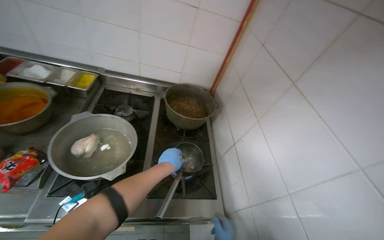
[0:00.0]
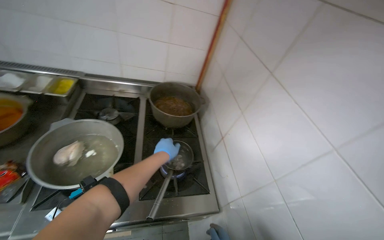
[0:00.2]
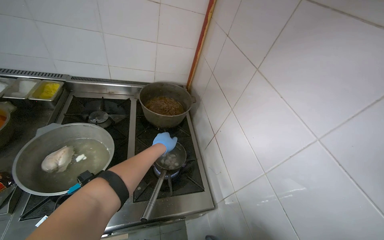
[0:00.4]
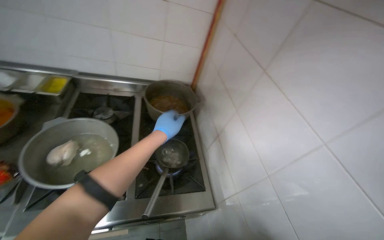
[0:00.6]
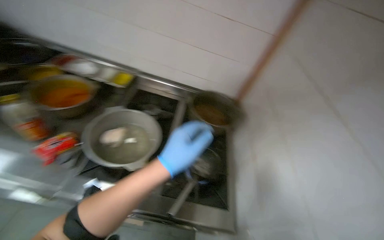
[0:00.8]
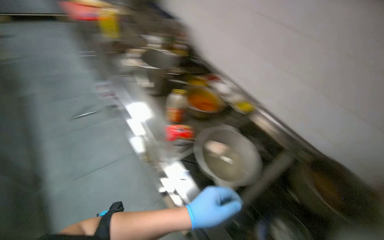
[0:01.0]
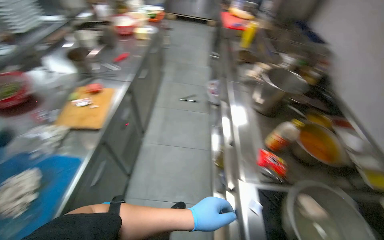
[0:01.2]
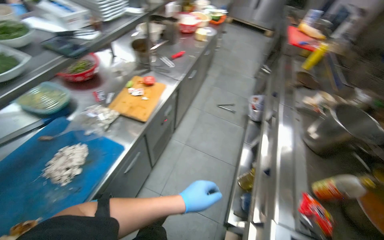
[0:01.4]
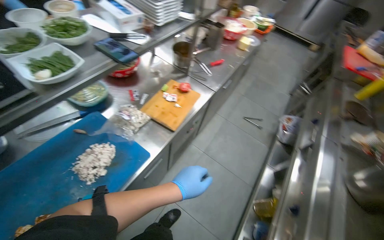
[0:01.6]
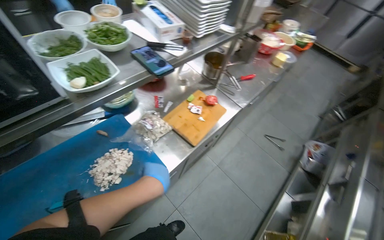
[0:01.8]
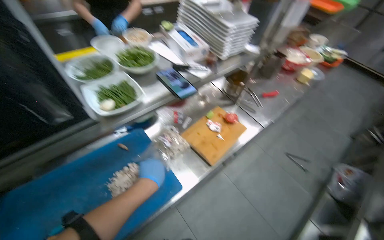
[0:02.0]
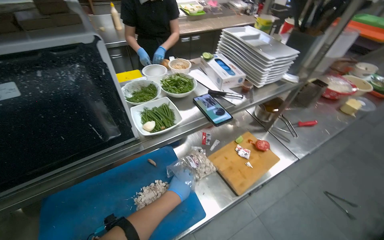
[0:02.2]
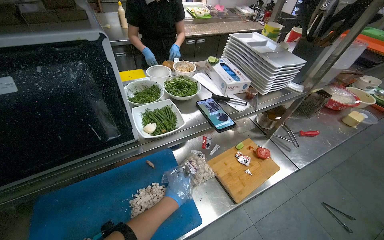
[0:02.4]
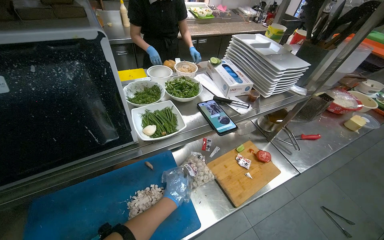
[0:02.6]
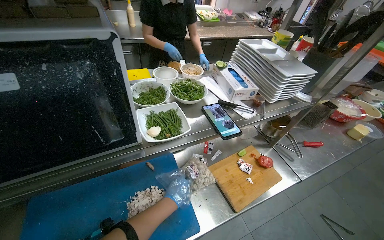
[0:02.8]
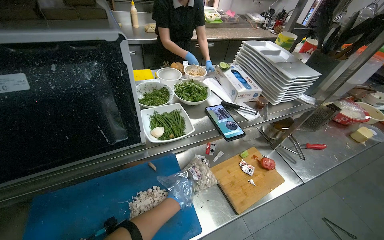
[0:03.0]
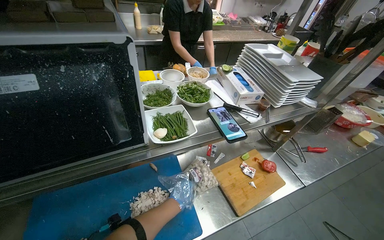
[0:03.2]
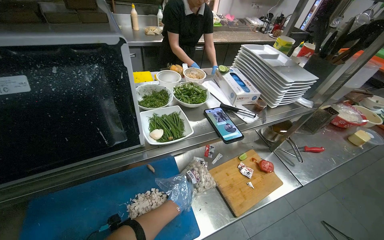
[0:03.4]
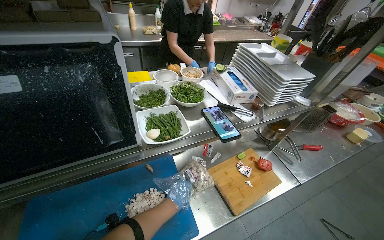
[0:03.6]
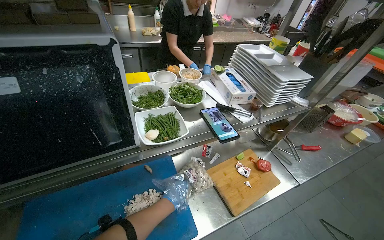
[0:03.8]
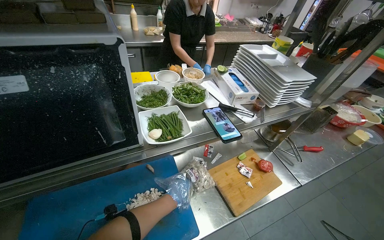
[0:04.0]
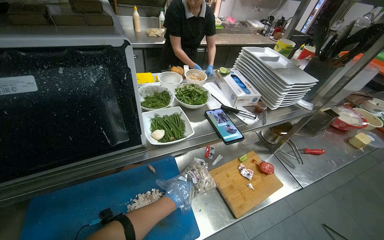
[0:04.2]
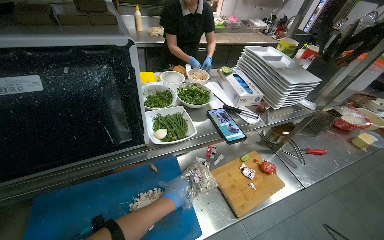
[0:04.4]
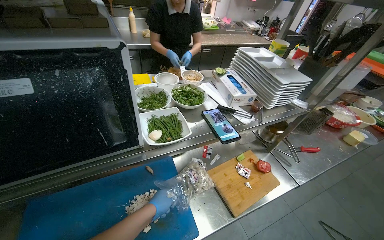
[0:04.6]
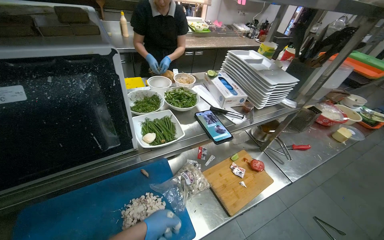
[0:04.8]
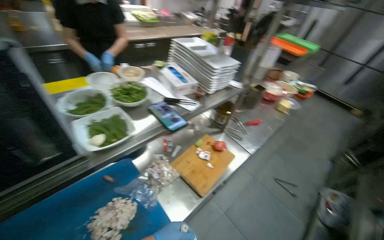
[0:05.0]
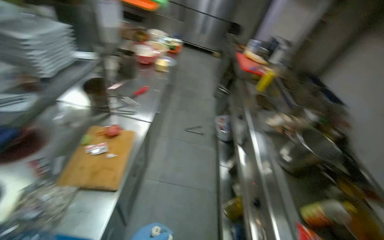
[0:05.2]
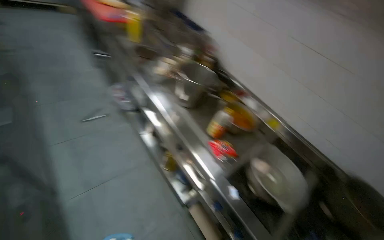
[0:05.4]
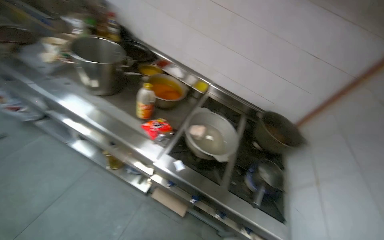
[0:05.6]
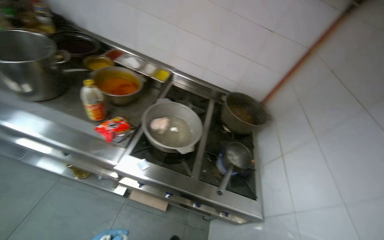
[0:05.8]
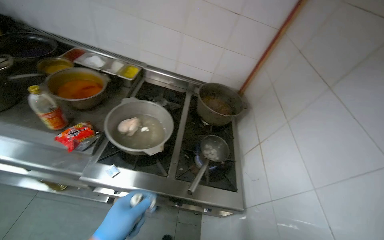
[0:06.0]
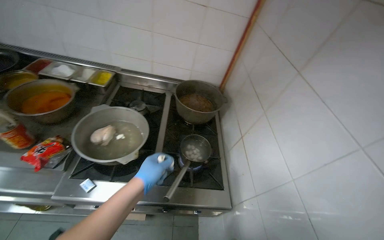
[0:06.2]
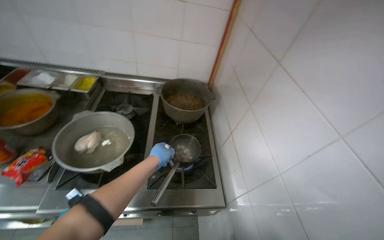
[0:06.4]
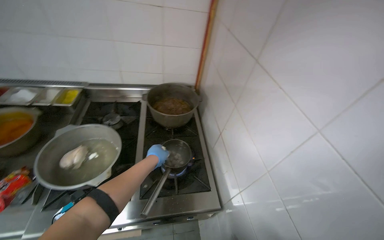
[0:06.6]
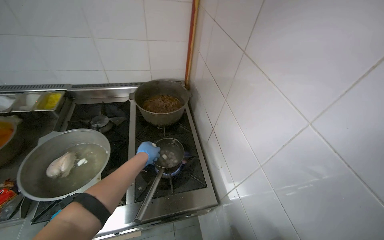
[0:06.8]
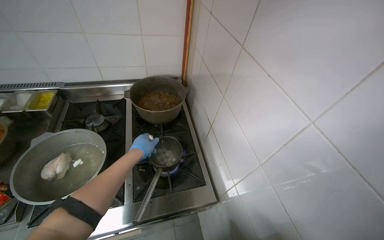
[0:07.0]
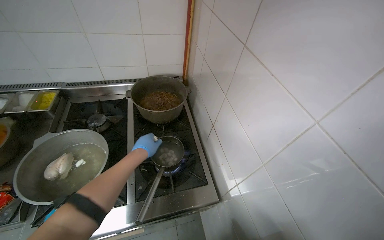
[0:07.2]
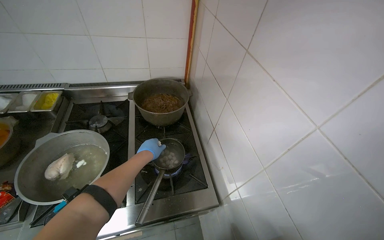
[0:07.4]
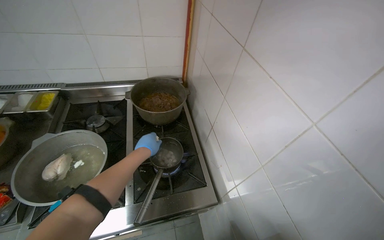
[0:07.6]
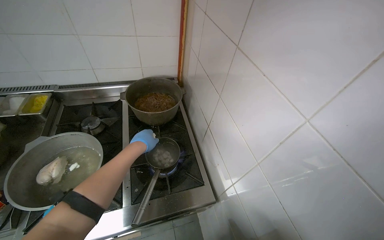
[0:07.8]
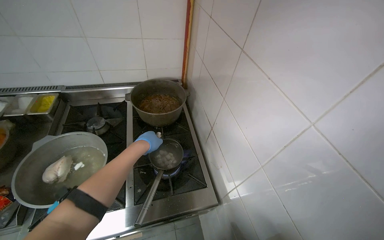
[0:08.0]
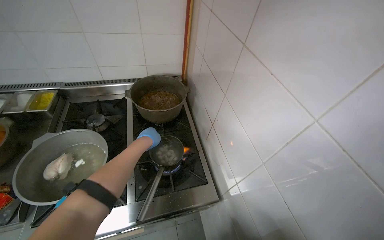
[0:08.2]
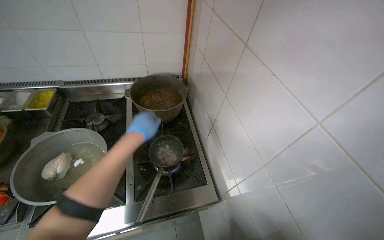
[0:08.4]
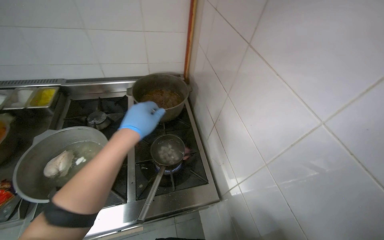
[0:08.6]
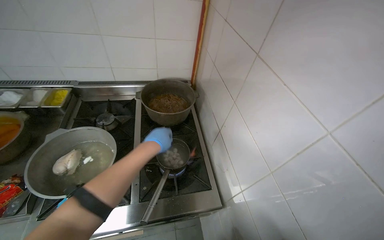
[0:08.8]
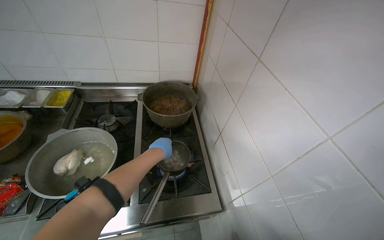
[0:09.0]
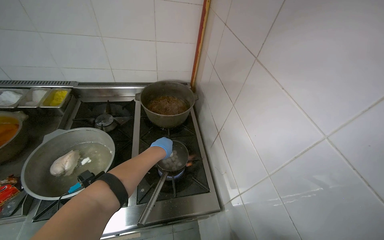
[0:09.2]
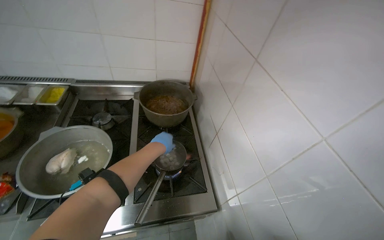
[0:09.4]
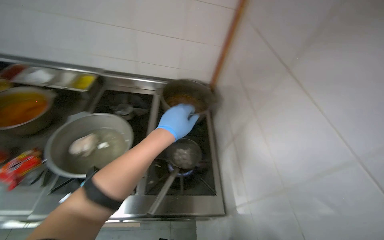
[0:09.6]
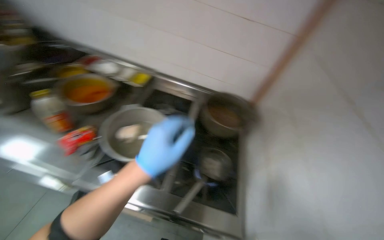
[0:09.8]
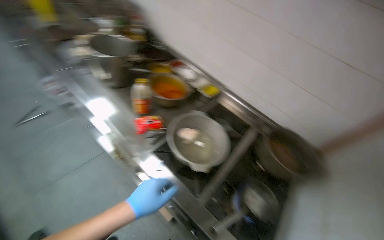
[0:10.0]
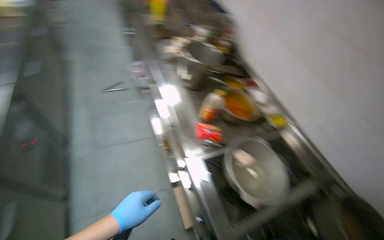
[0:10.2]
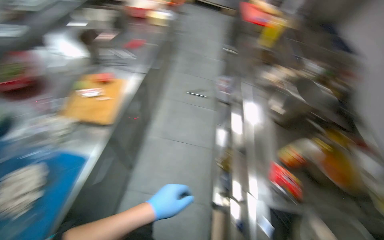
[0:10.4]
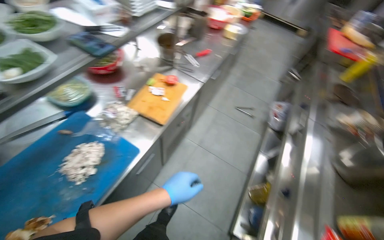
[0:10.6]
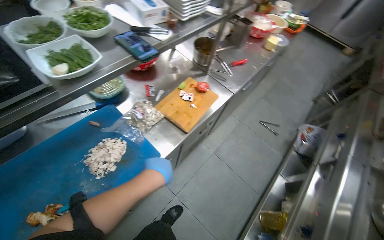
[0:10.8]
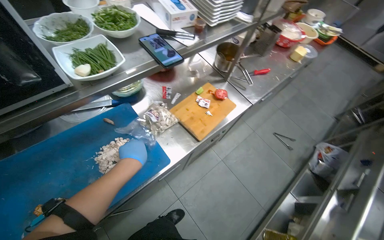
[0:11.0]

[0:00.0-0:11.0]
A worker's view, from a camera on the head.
Job: cooking food.
The whole recording: Adding ingredients to a pot. The worker adds small food items from a bag into a pot on the stove.
0.0 to 1.6 s: The head travels some 50 cm. The head turns to the left by some 125 degrees. The wearer looks roughly 15 degrees further upward.
1.6 to 3.2 s: The wearer looks about 35 degrees further to the left. The wearer looks roughly 15 degrees further upward.
4.8 to 6.2 s: The camera travels roughly 70 cm. The wearer looks roughly 150 degrees further to the right. The view tilts approximately 45 degrees downward.
6.2 to 7.8 s: The left hand shifts some 25 cm farther from the camera and up the picture.
7.8 to 9.4 s: The left hand goes nearer to the camera and returns, some 15 cm each way.
9.4 to 11.0 s: The camera travels approximately 70 cm. The wearer looks about 150 degrees further to the left. The camera pitches upward, by about 20 degrees.

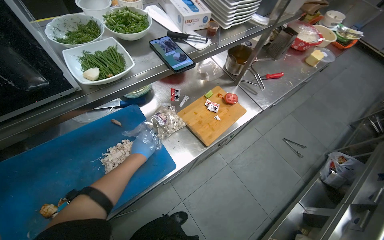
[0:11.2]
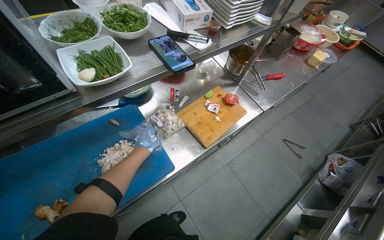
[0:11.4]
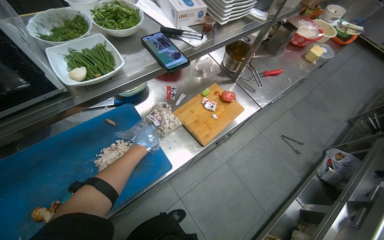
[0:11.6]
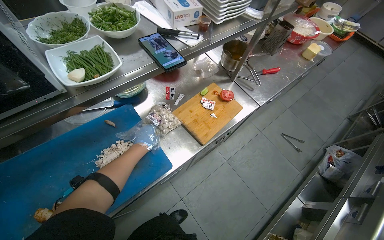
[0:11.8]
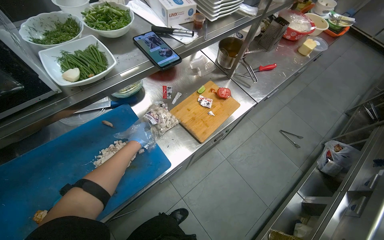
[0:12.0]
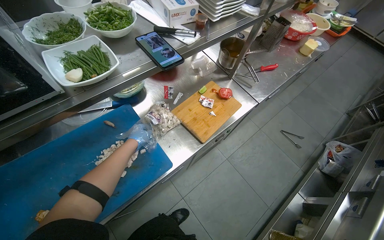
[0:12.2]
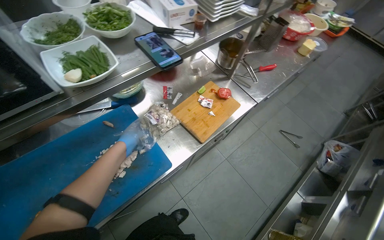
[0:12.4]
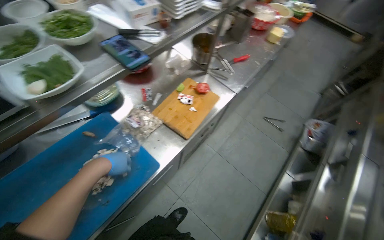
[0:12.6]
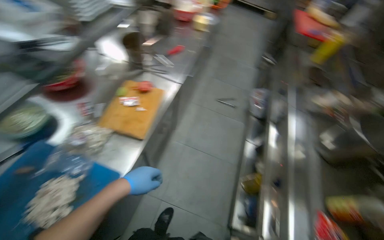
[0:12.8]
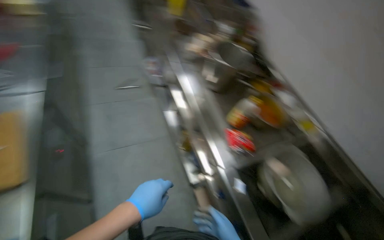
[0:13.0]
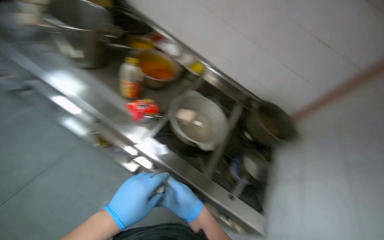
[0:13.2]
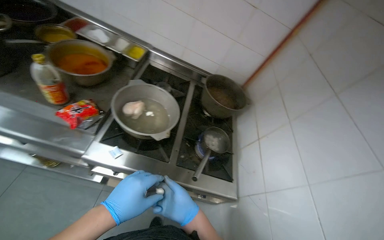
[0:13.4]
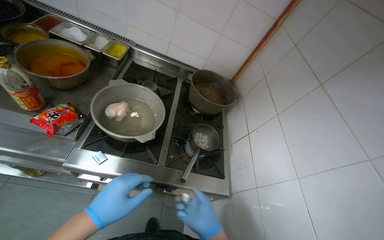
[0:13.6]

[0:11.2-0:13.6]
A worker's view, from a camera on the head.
Job: cooking food.
The whole recording: Adding ingredients to a pot. The worker adds small food items from a bag into a pot on the stove.
11.2 to 12.4 s: The left hand goes farther from the camera and returns, about 15 cm each way.
12.4 to 13.6 s: The head travels about 60 cm. The wearer looks some 130 degrees further to the right. The view tips downward by approximately 25 degrees.

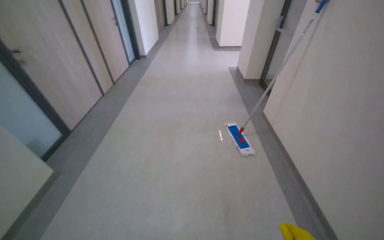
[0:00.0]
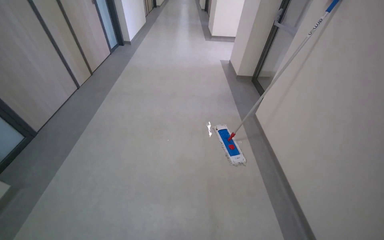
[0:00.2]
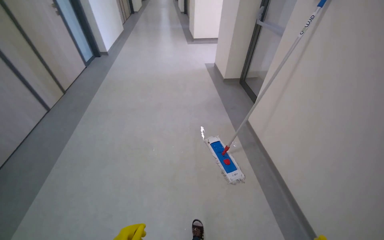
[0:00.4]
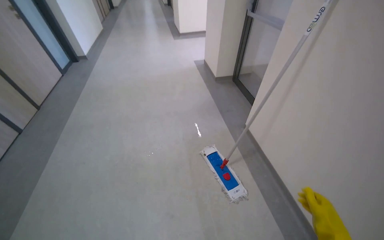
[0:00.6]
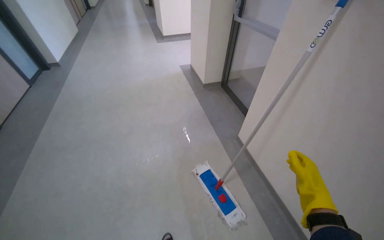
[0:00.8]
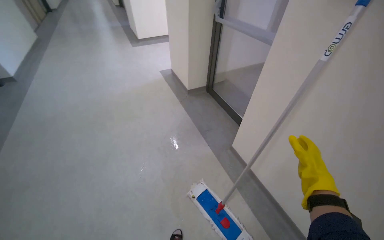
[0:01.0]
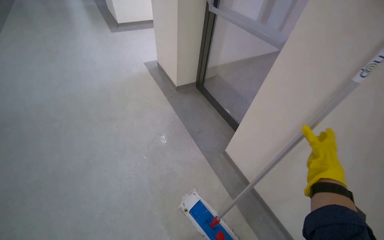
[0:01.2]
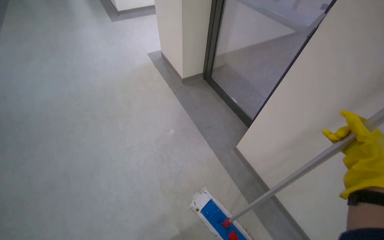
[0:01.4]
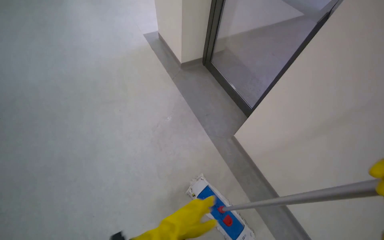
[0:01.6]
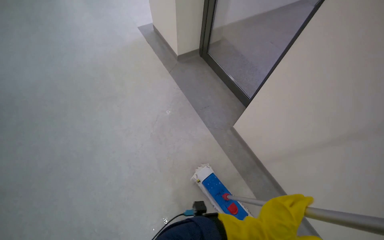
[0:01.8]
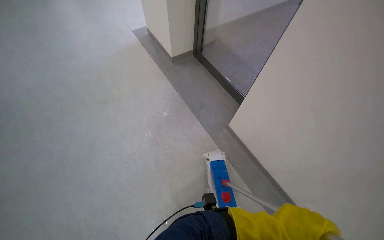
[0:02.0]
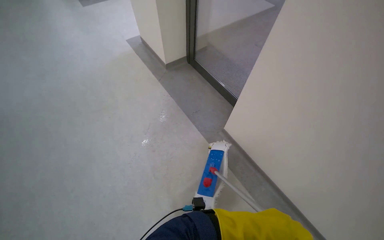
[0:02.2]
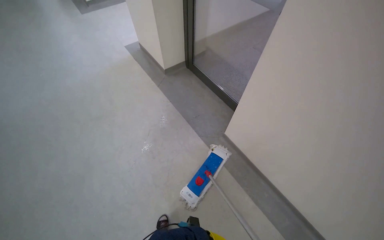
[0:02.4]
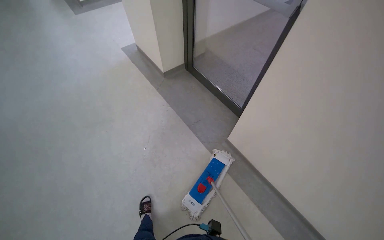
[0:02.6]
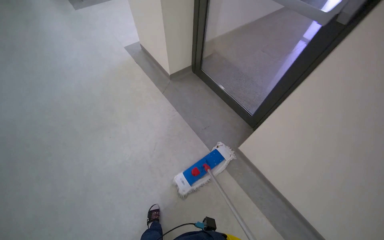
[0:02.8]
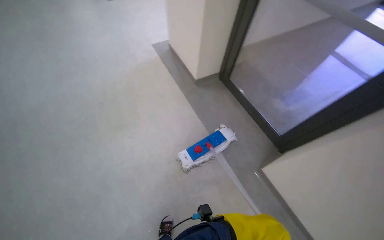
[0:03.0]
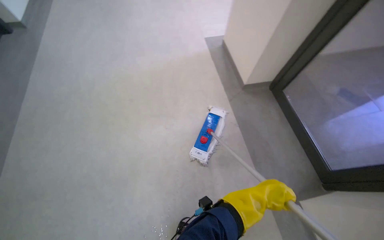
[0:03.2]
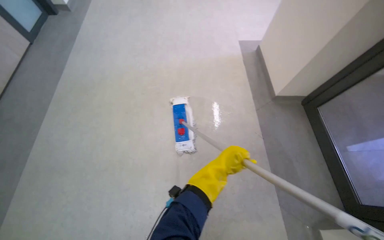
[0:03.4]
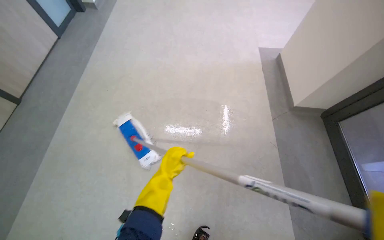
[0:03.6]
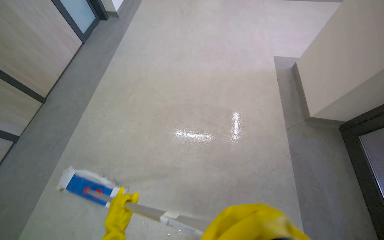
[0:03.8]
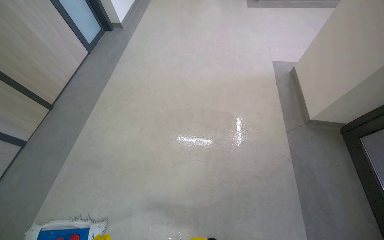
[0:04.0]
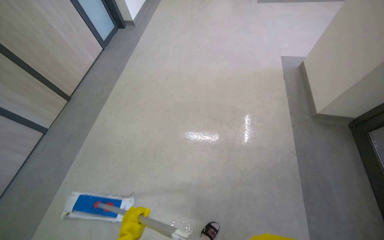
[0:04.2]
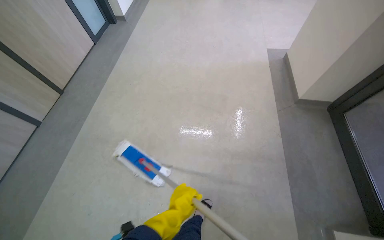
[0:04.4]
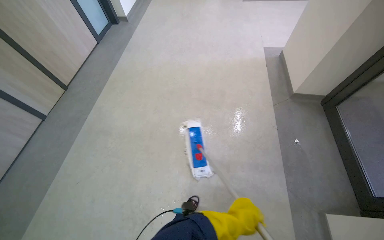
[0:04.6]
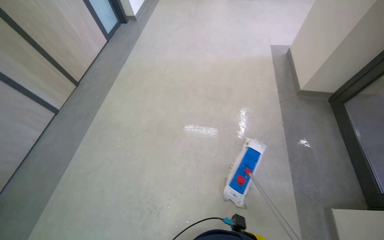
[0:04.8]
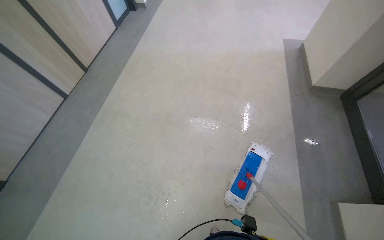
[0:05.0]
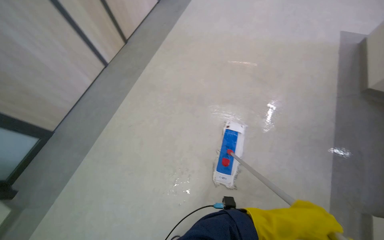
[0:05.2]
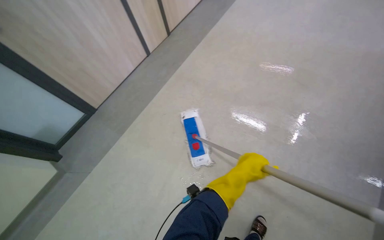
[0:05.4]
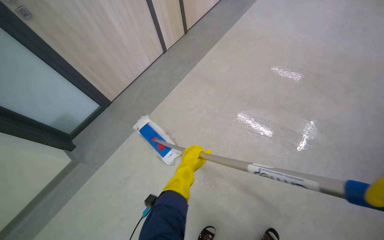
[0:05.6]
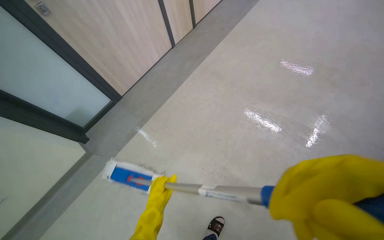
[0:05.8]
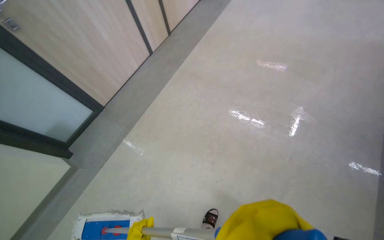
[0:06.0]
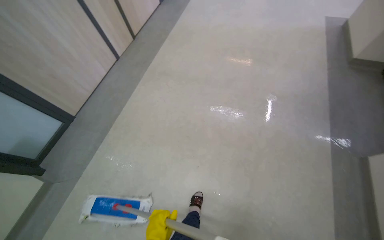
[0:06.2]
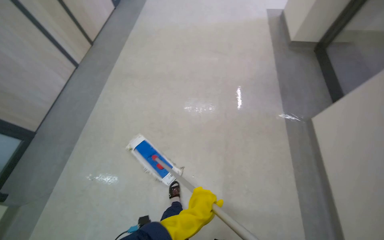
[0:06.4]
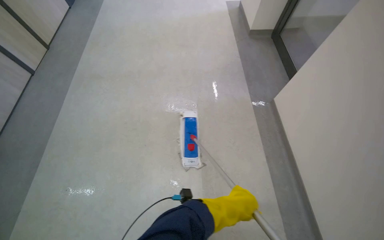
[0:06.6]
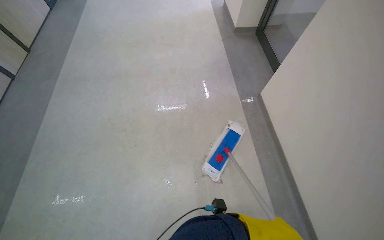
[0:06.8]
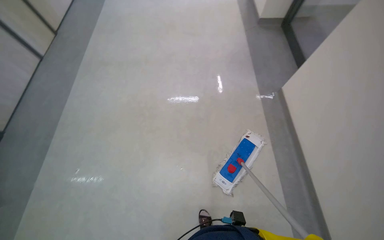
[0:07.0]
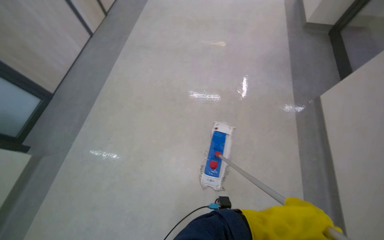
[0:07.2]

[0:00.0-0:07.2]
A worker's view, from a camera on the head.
Job: mopping floor.
The whole recording: Mopping hallway floor. The worker mops the hallway floor with a flat mop.
0.0 to 1.4 s: The wearer moves roughly 1.5 m. The head turns to the right by approximately 30 degrees. The wearer looks about 15 degrees further downward.
2.8 to 4.4 s: The head rotates some 25 degrees to the left.
4.4 to 5.8 s: The wearer moves some 70 cm. The head turns to the left by about 35 degrees.
5.8 to 7.2 s: The wearer moves some 60 cm. The head rotates about 25 degrees to the right.
